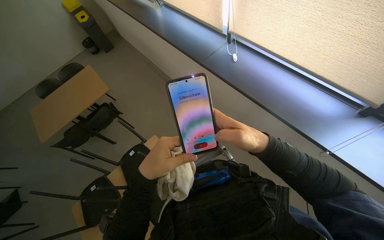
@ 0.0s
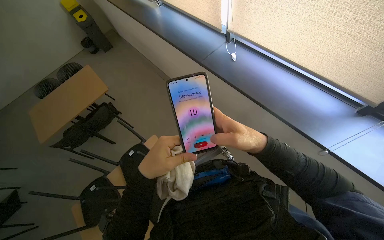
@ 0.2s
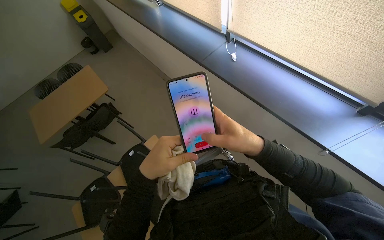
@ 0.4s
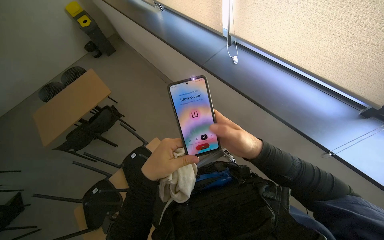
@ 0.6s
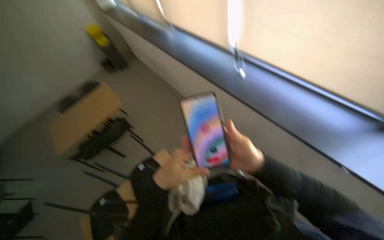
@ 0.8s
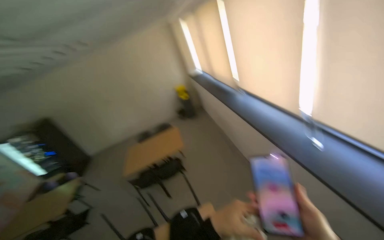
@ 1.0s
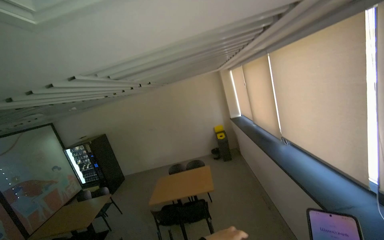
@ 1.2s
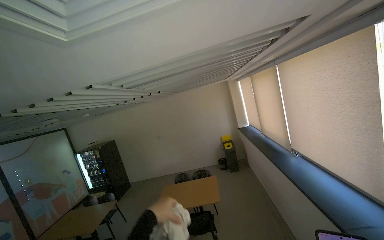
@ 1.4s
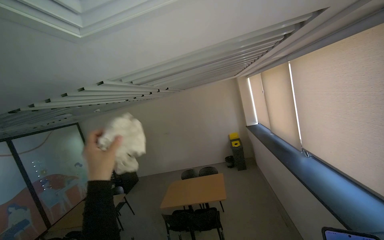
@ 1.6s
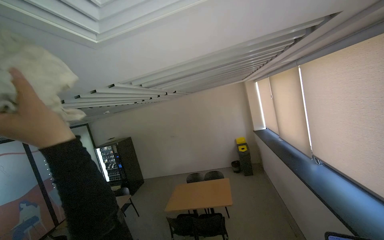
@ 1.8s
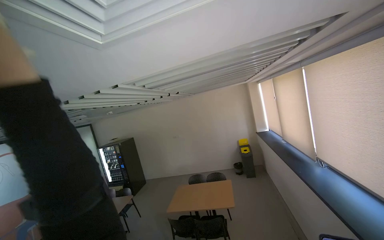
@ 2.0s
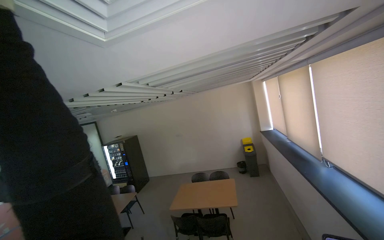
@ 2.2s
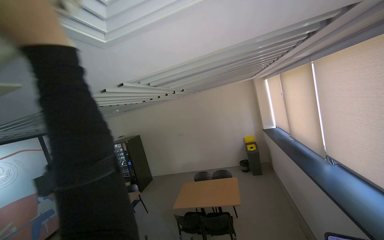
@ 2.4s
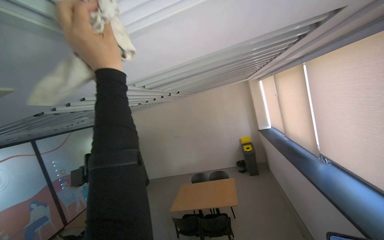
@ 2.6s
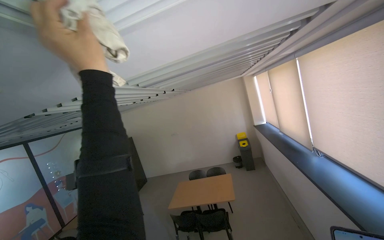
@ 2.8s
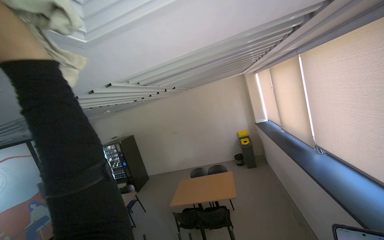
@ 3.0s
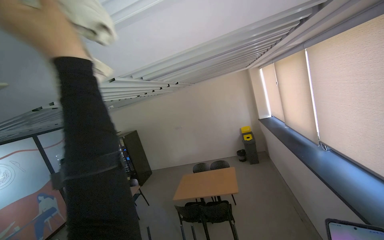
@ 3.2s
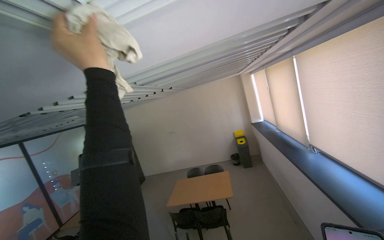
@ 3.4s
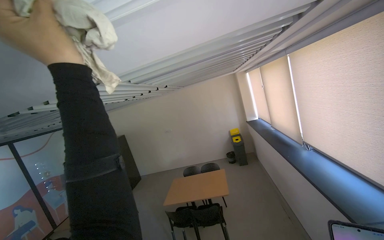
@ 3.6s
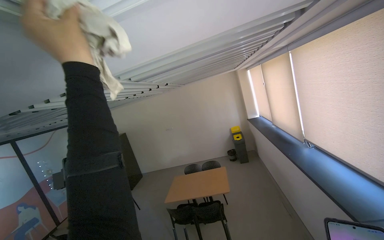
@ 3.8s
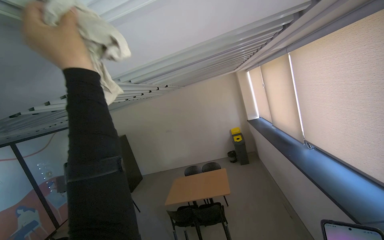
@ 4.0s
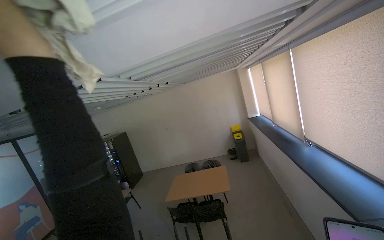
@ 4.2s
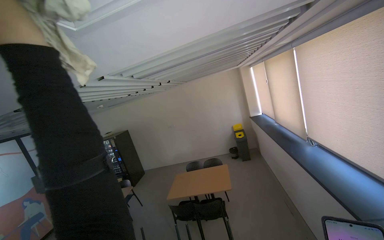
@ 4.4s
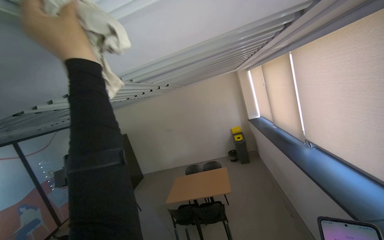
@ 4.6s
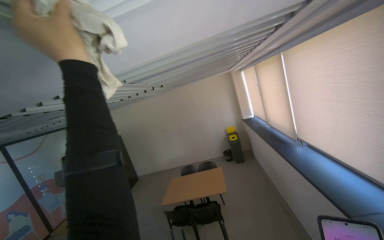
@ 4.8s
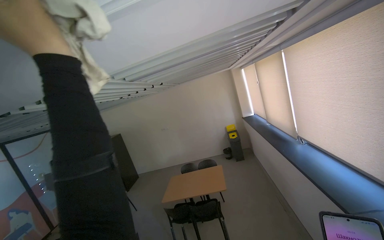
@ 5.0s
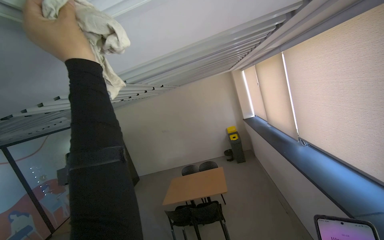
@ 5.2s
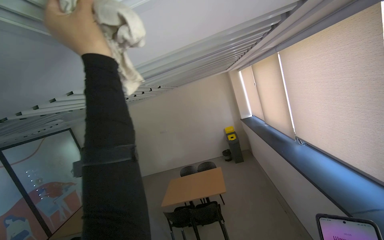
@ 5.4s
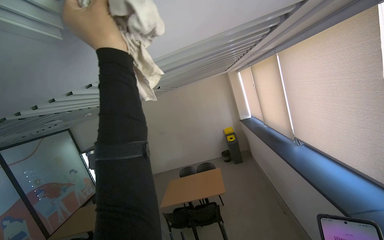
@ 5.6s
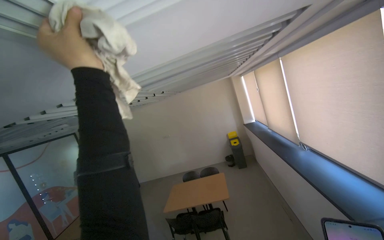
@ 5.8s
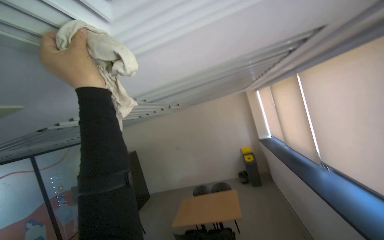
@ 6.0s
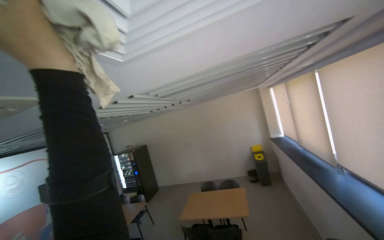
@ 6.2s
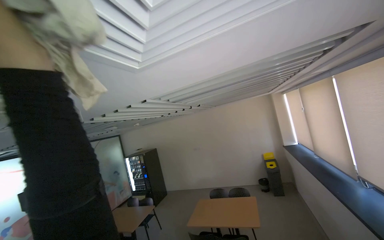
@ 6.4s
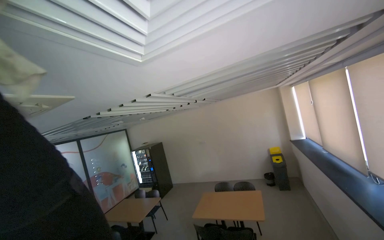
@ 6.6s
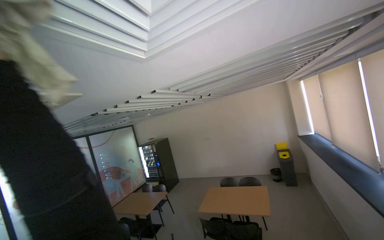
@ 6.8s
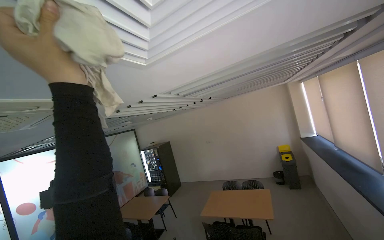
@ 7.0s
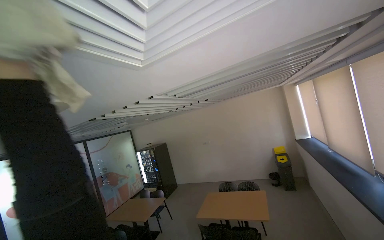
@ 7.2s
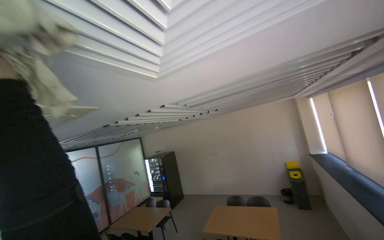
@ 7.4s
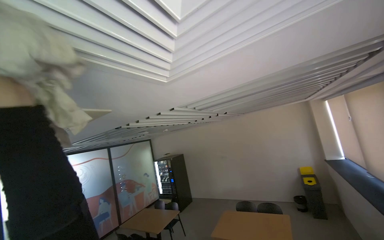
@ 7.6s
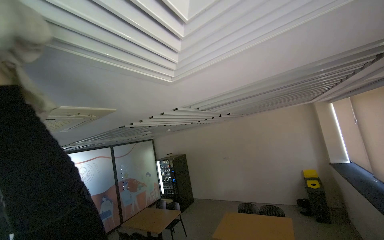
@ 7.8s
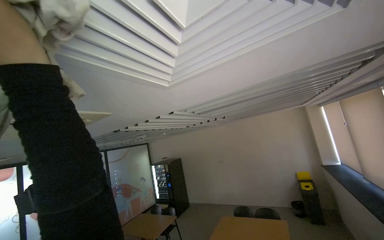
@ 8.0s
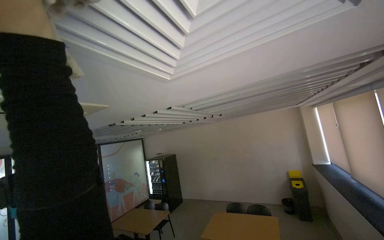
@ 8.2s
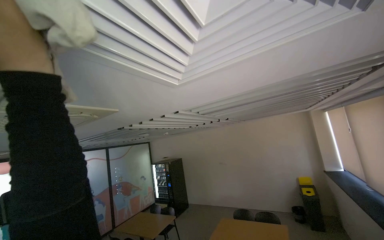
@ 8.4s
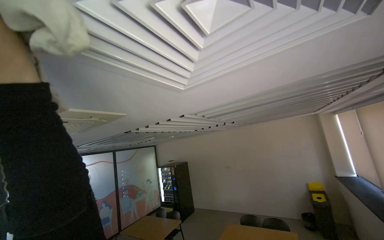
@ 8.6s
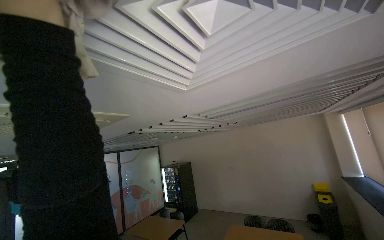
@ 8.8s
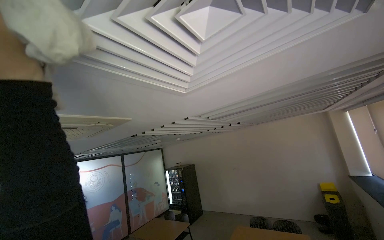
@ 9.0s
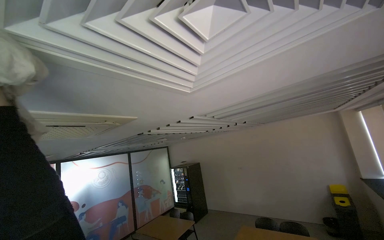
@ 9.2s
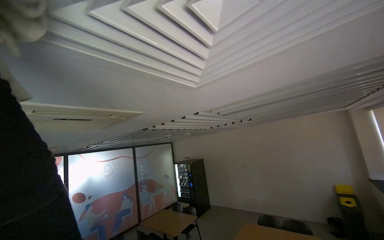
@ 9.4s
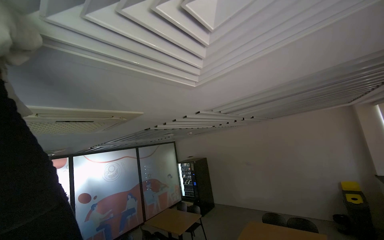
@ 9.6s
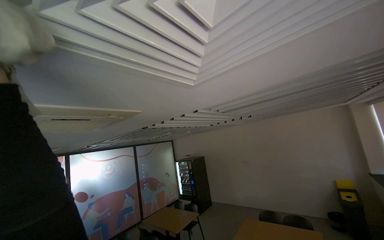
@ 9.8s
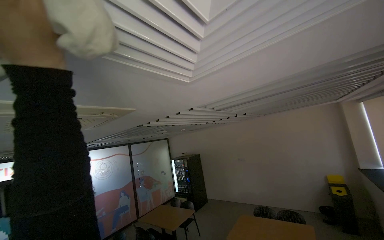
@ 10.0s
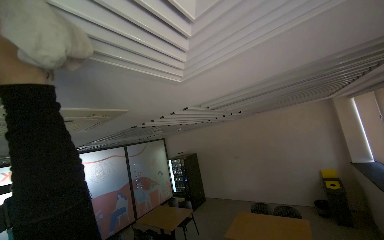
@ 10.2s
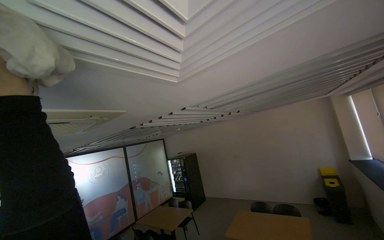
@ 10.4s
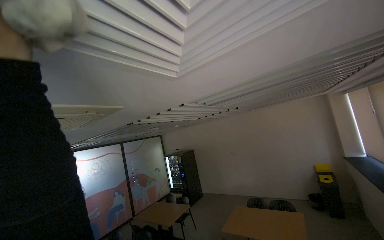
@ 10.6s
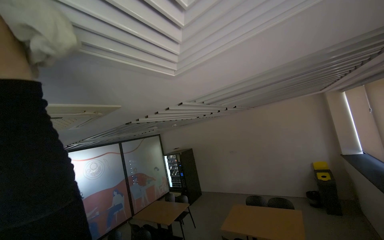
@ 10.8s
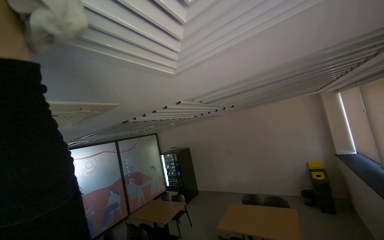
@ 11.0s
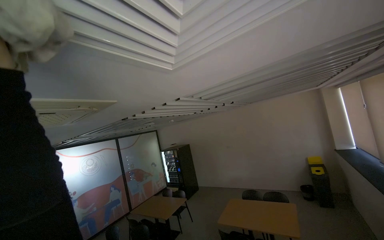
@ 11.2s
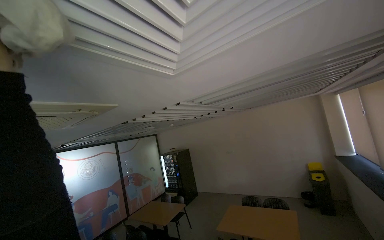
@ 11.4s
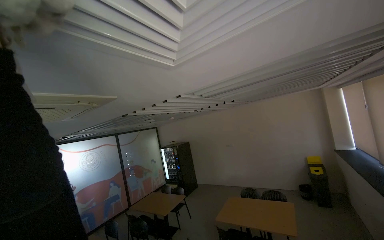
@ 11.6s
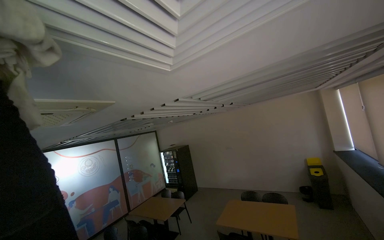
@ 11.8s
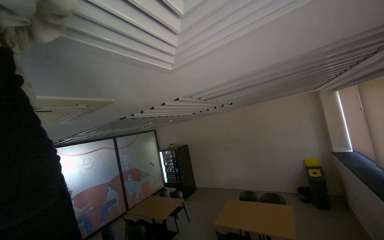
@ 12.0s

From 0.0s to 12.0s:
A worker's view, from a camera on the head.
Job: wiping surfaces.
The whole recording: Wiping ceiling vents and structures. The worker wipes dust from ceiling vents and surrounding structures with a cloth.
From 0.0s to 1.6s: The head rotates about 50 degrees to the left. The view tips upward by approximately 40 degrees.
From 3.0s to 4.4s: The left hand moves roughly 10 cm to the right and comes back.
From 4.4s to 6.0s: The left hand moves to the right, approximately 15 cm.
From 6.0s to 7.6s: The view pans to the left by about 20 degrees.

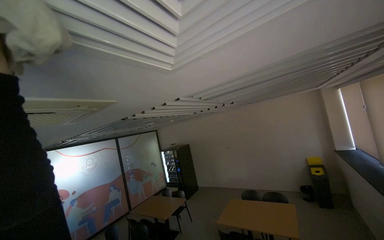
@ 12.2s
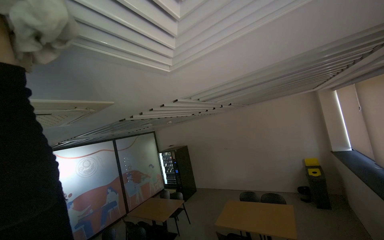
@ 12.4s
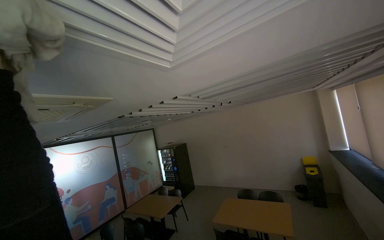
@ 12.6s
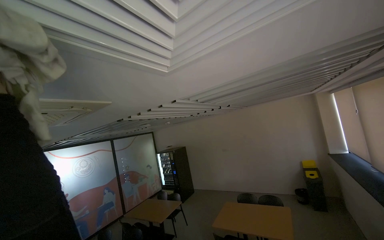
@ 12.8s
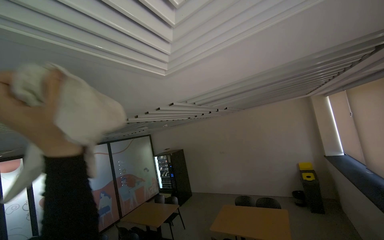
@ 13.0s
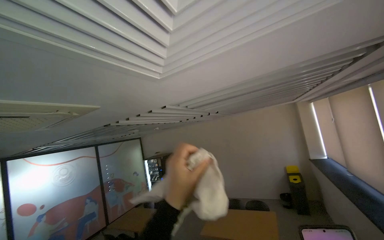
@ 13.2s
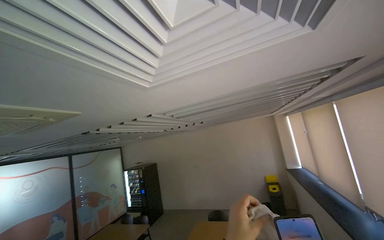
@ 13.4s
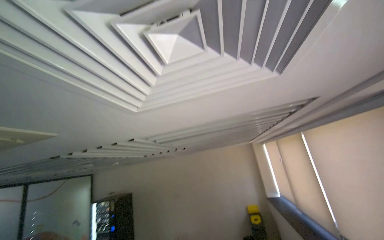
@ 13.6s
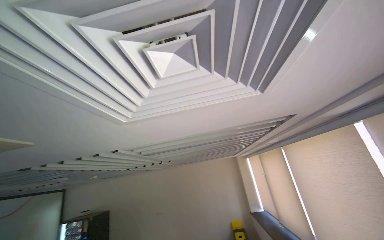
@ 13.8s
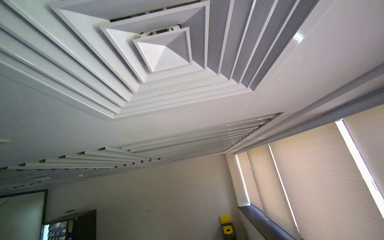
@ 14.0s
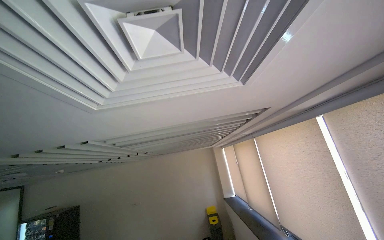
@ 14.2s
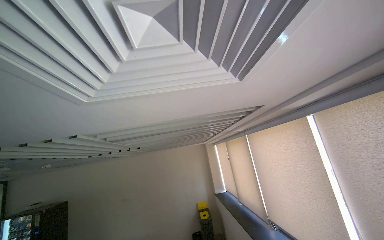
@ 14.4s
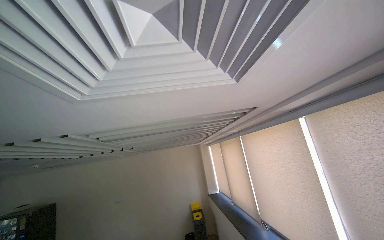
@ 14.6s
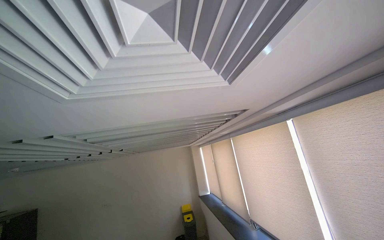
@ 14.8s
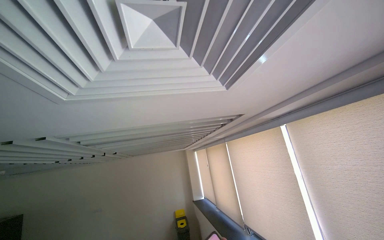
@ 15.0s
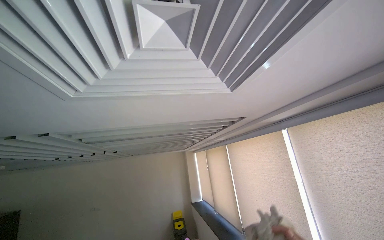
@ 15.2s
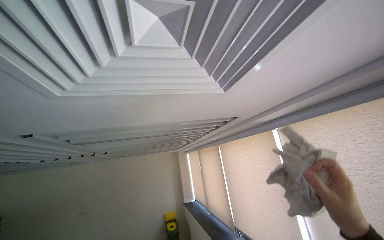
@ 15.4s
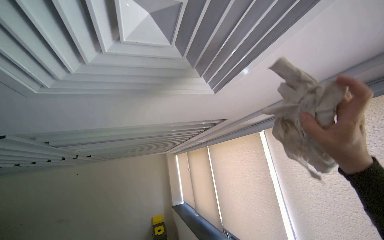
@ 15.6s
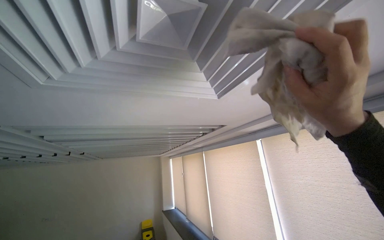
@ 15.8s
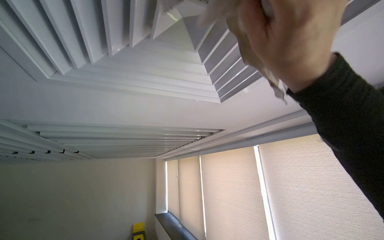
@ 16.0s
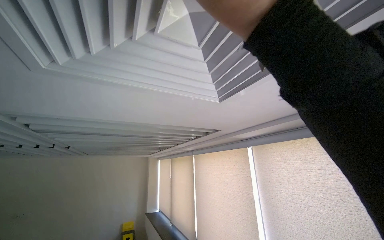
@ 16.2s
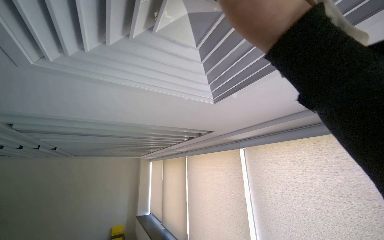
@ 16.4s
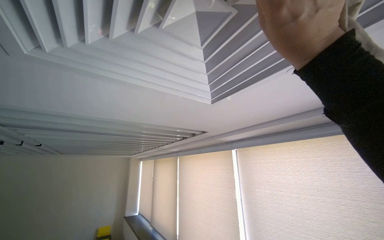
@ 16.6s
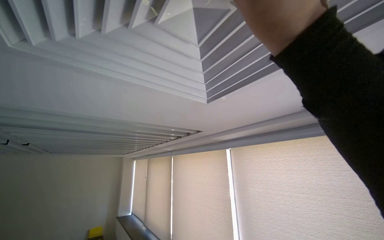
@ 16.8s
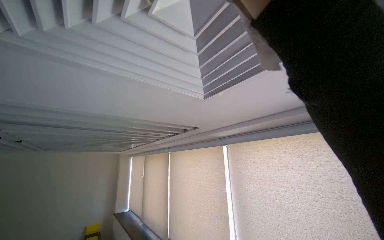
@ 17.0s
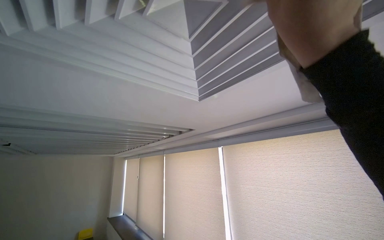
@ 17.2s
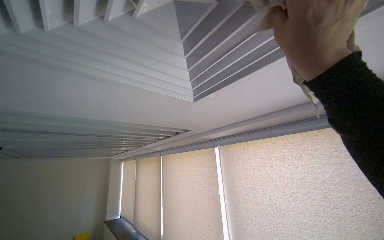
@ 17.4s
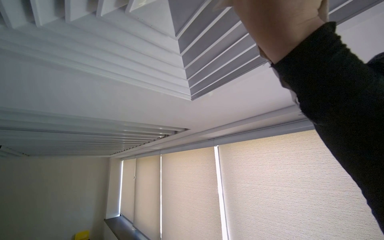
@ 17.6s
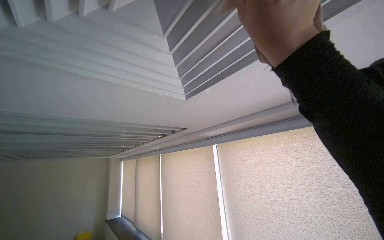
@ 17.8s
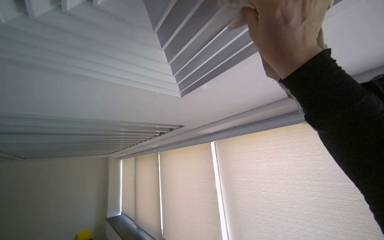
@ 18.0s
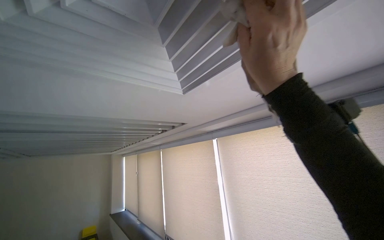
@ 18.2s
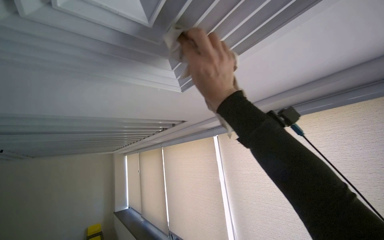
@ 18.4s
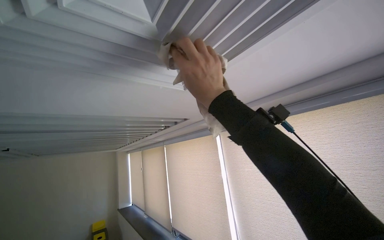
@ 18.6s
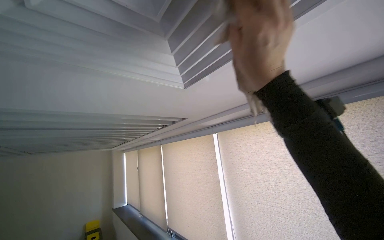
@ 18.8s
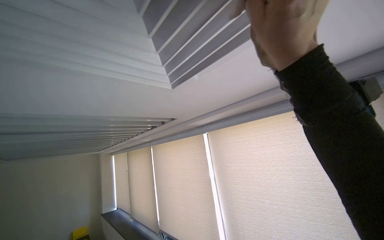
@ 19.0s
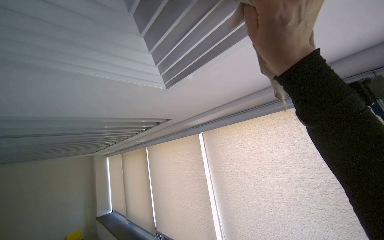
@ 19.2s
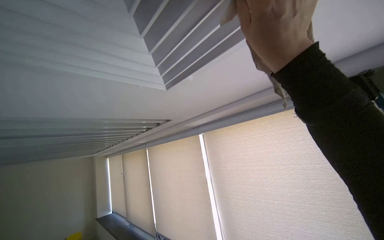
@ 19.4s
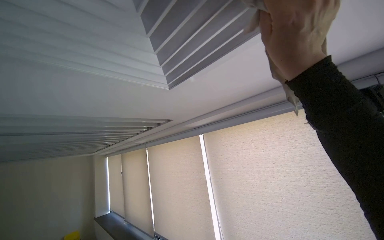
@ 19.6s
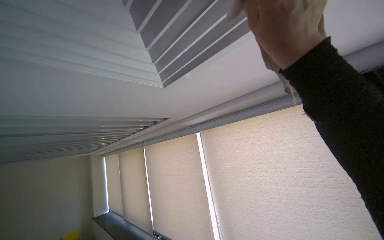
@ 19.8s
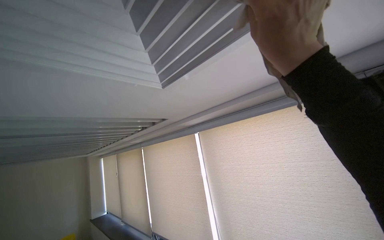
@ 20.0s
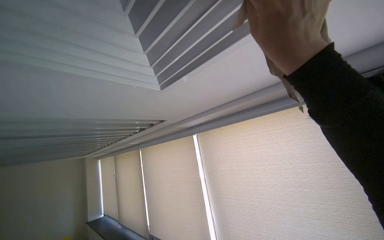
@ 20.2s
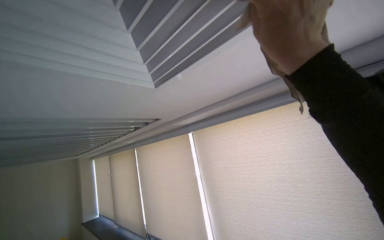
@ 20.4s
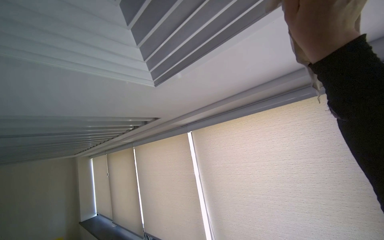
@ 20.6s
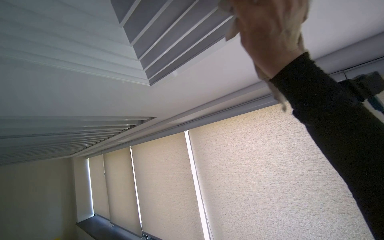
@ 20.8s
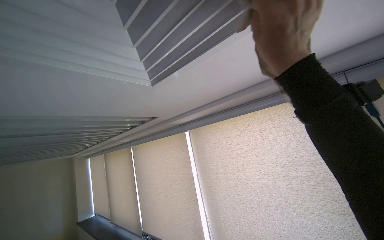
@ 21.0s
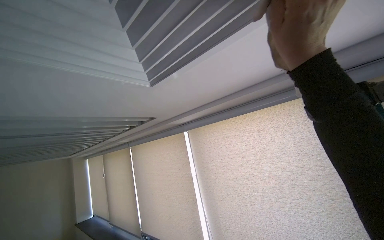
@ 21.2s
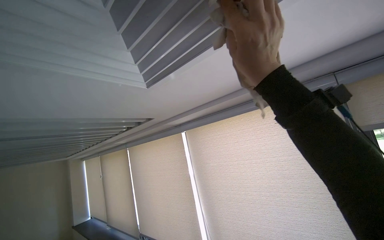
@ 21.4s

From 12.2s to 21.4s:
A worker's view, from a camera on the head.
Job: wiping surfaces.
The whole recording: Wiping ceiling vents and structures. The worker wipes dust from ceiling vents and surrounding structures with a cloth.
From 12.2s to 13.8s: The view swings approximately 25 degrees to the right. The wearer looks some 20 degrees further upward.
From 13.8s to 15.2s: The view pans to the right by roughly 20 degrees.
From 15.2s to 16.8s: The camera sweeps to the right, by about 20 degrees.
From 16.8s to 18.4s: The right hand heads farther from the camera and down the picture, covering some 15 cm.
From 18.4s to 19.8s: The right hand shifts approximately 15 cm to the right.
